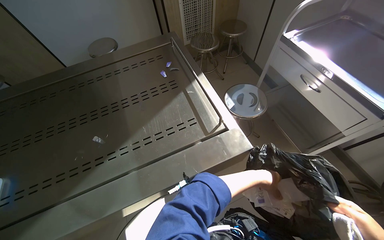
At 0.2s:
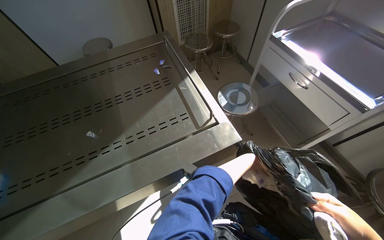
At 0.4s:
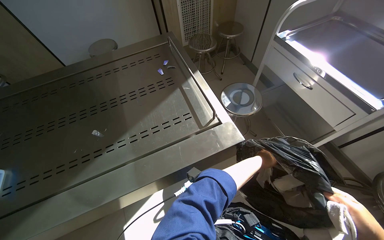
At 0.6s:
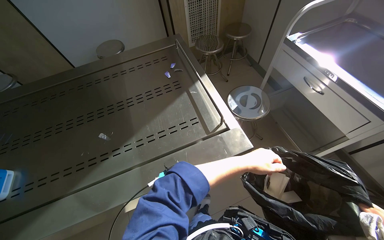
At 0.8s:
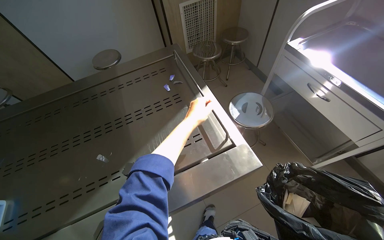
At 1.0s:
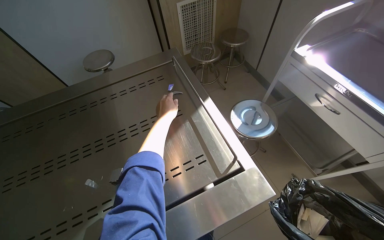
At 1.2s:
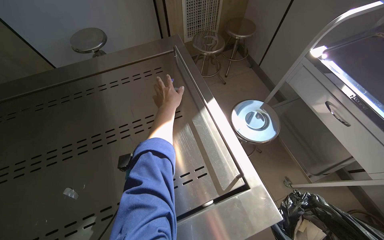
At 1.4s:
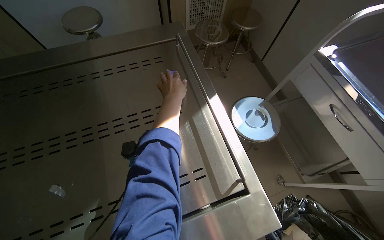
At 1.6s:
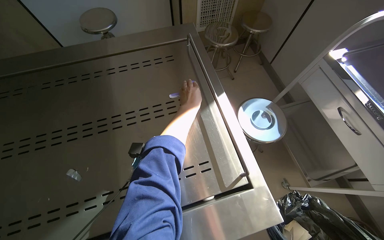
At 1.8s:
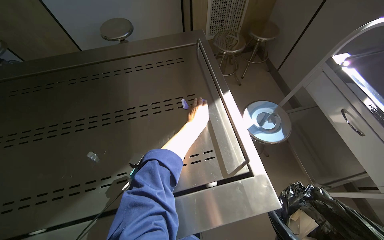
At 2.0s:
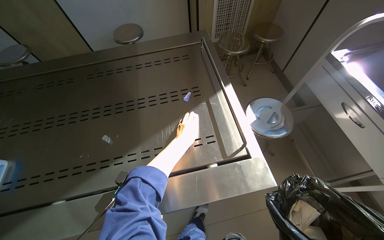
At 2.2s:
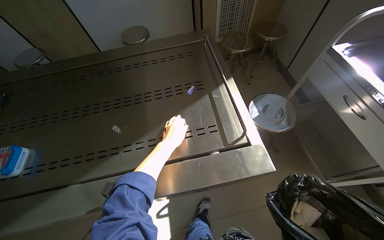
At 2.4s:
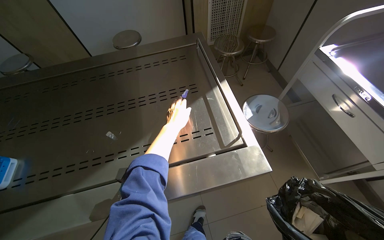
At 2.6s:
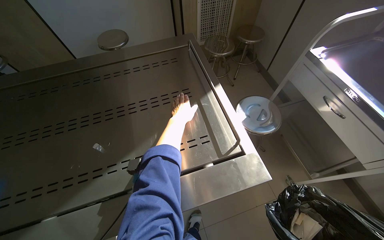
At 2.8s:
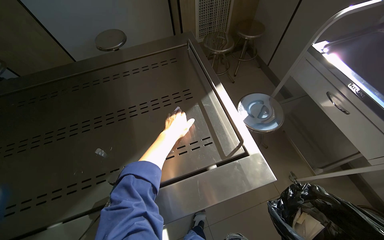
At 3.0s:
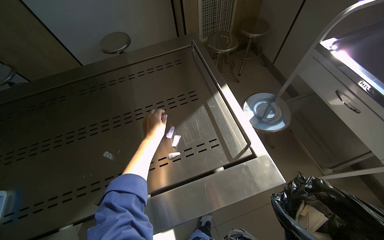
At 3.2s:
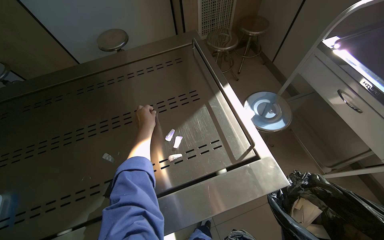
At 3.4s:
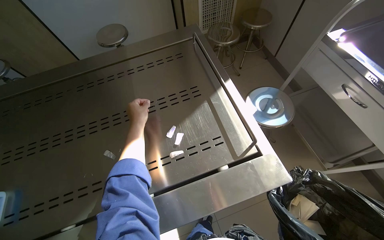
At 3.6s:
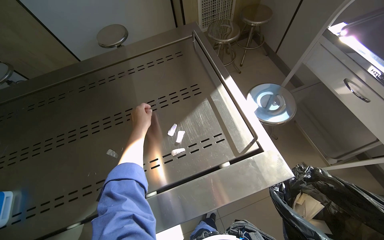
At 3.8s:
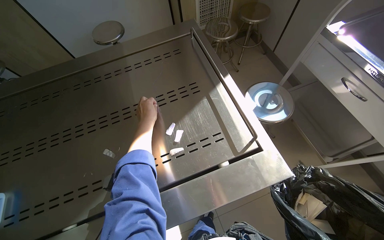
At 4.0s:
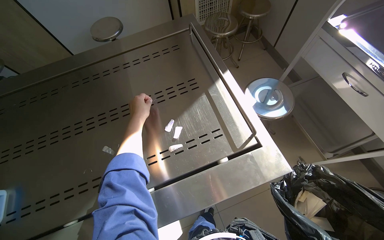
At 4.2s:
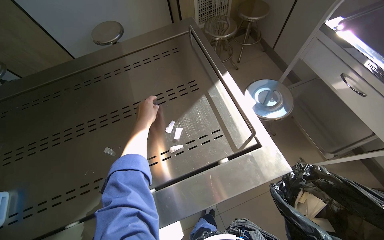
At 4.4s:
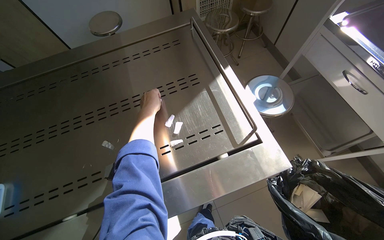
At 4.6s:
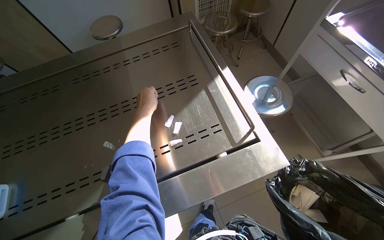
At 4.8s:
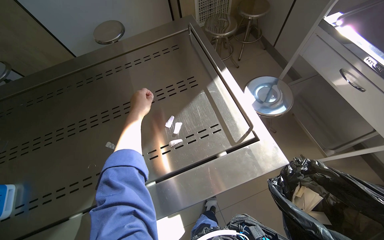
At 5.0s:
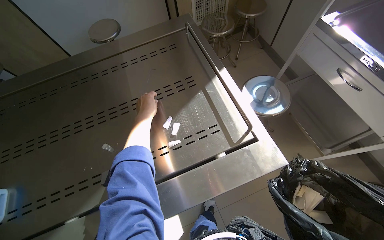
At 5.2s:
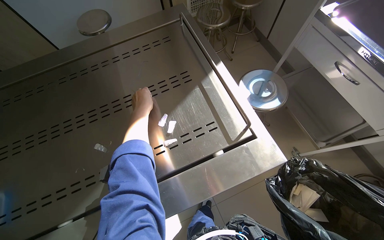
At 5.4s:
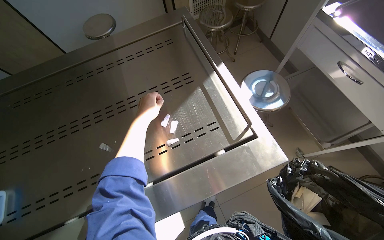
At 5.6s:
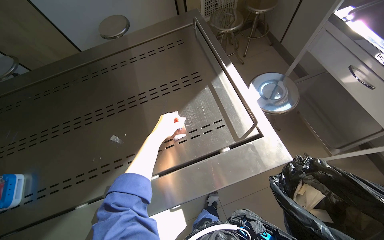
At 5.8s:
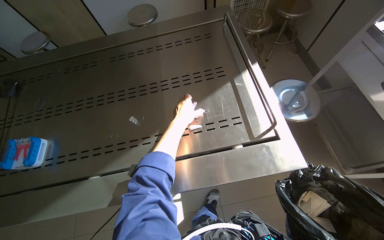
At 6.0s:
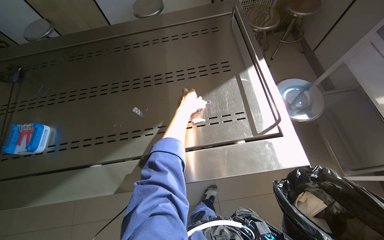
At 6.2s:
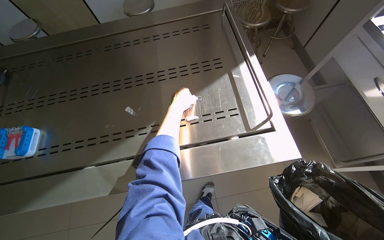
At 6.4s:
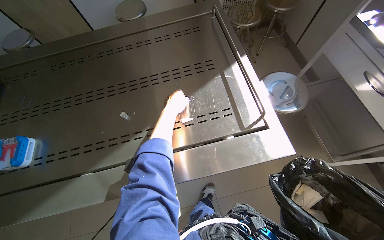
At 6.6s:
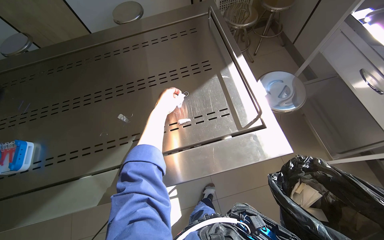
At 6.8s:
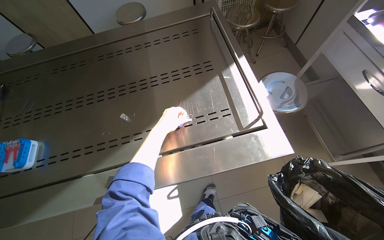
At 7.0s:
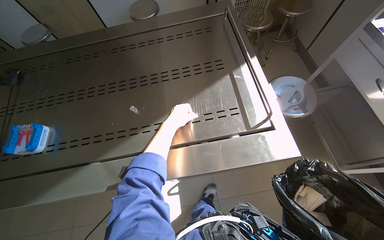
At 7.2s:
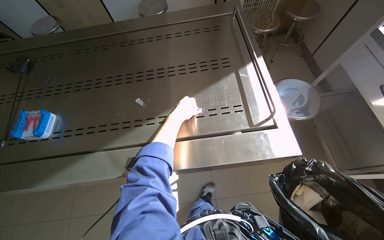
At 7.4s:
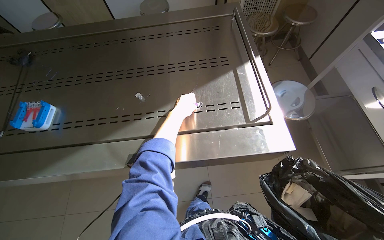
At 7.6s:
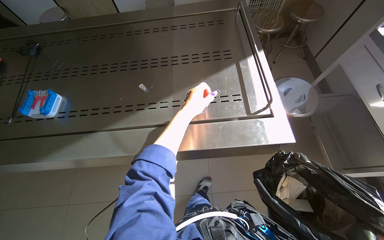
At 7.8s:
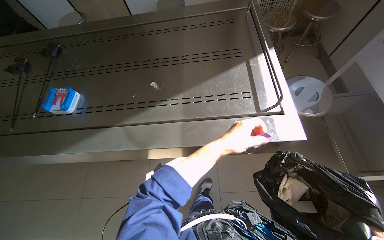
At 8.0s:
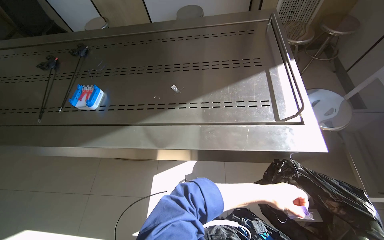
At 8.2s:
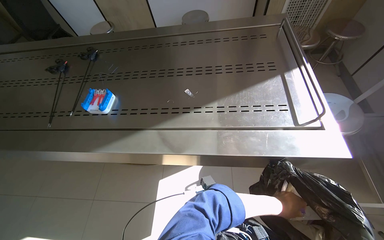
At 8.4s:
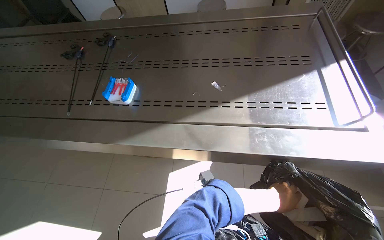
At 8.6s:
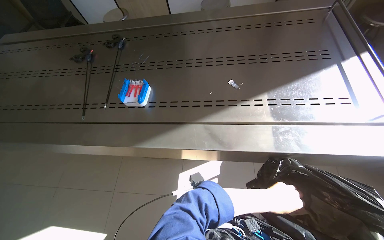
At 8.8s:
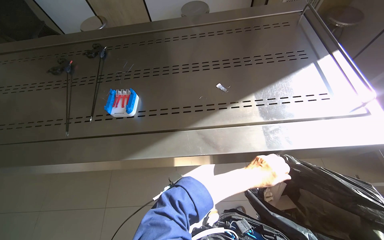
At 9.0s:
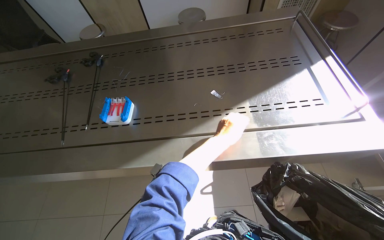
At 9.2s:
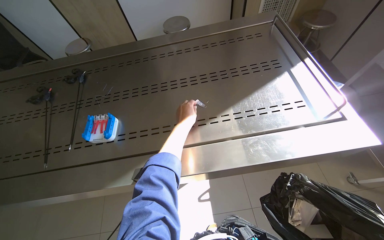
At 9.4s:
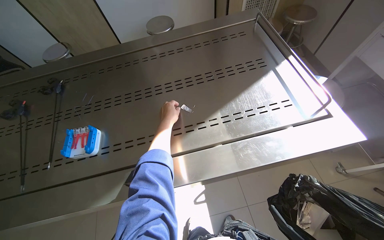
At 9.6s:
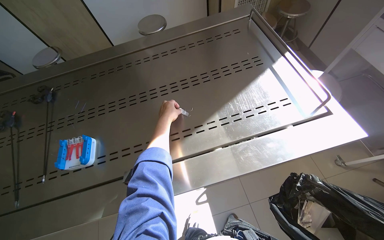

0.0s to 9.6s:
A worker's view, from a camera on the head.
Job: managing trash.
The whole recording: Collecting trash from stainless steel table. The worker picks up various small items from the stainless steel table and places them into a black trash bag.
1.6s to 3.2s: The left hand goes approximately 20 cm to the left and down the picture.
6.4s to 8.0s: The left hand heads down the picture and to the right, covering approximately 40 cm.
8.0s to 9.6s: The left hand goes about 50 cm to the left and up the picture.

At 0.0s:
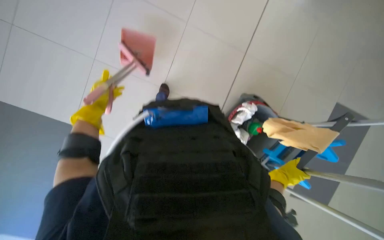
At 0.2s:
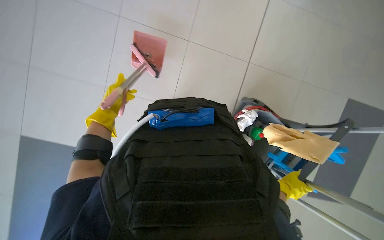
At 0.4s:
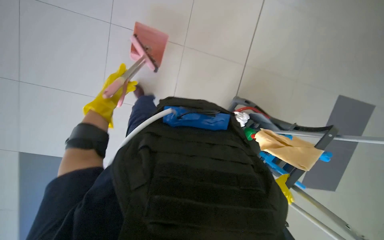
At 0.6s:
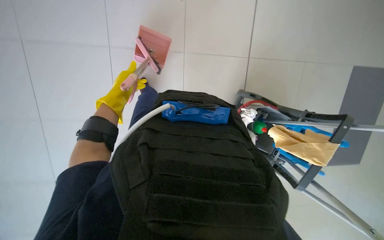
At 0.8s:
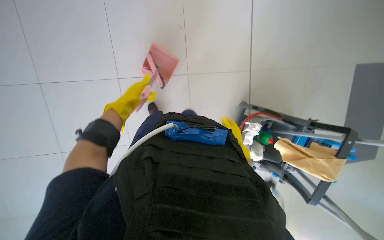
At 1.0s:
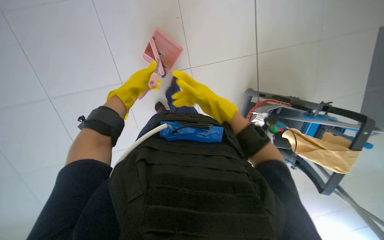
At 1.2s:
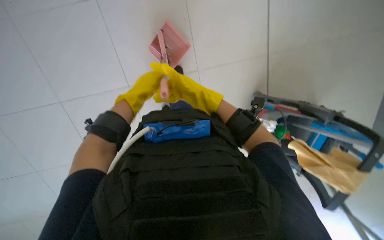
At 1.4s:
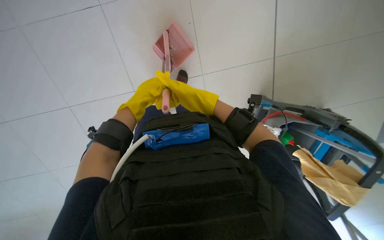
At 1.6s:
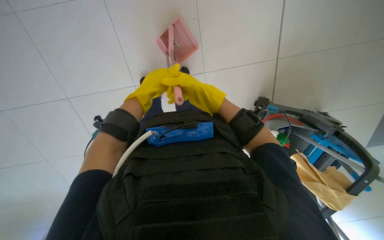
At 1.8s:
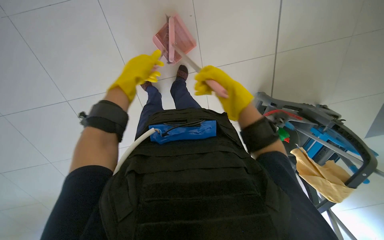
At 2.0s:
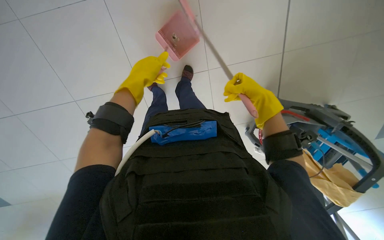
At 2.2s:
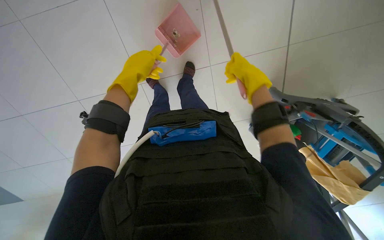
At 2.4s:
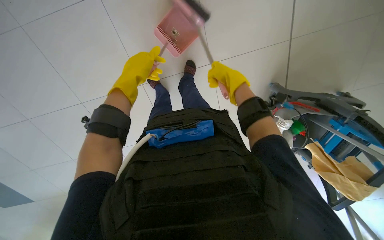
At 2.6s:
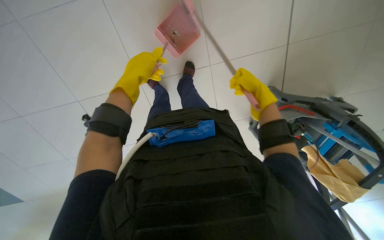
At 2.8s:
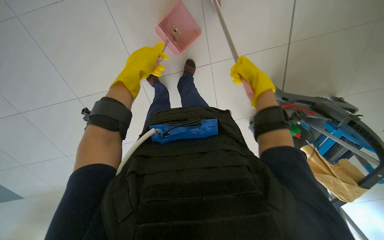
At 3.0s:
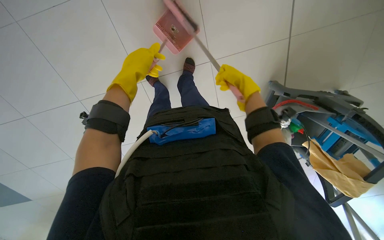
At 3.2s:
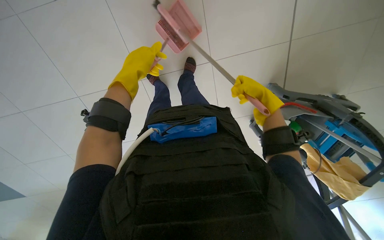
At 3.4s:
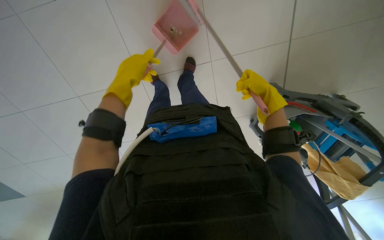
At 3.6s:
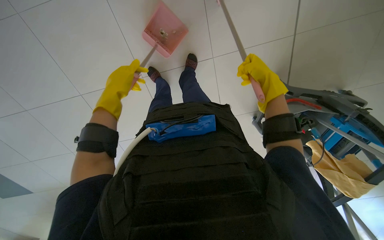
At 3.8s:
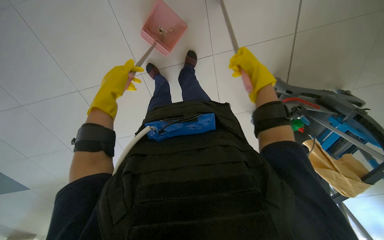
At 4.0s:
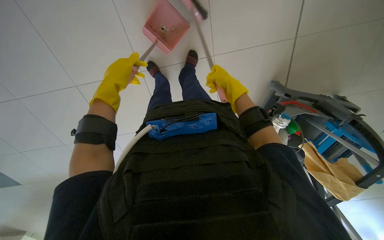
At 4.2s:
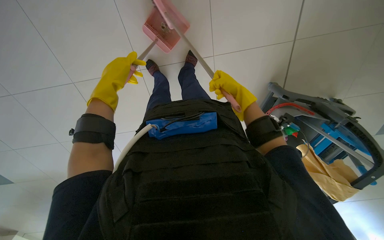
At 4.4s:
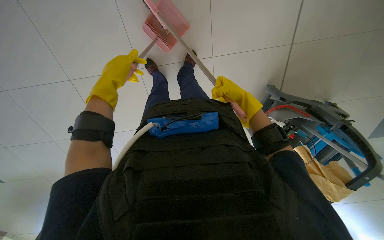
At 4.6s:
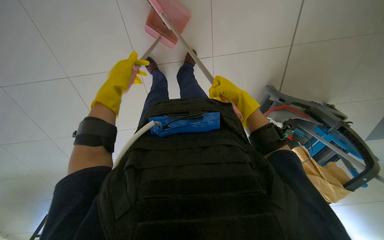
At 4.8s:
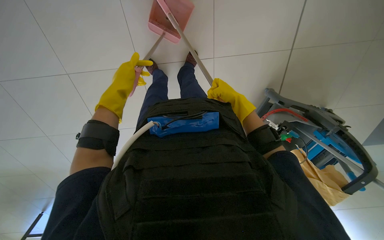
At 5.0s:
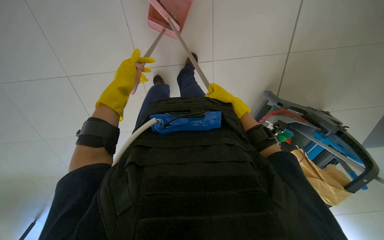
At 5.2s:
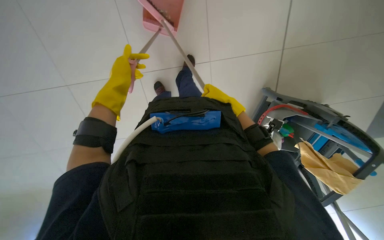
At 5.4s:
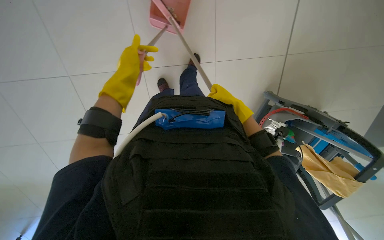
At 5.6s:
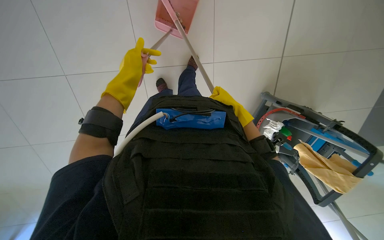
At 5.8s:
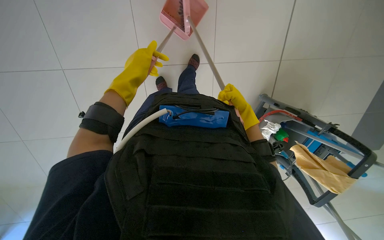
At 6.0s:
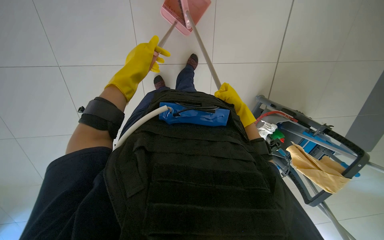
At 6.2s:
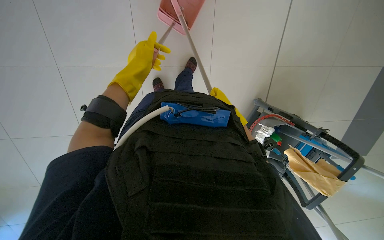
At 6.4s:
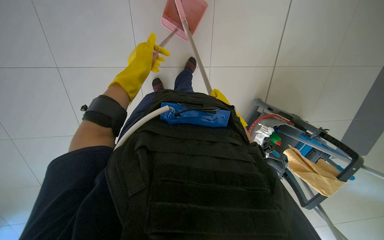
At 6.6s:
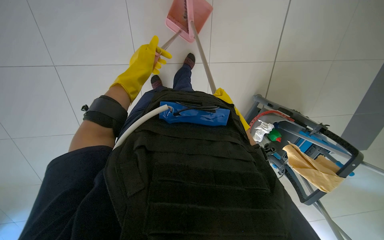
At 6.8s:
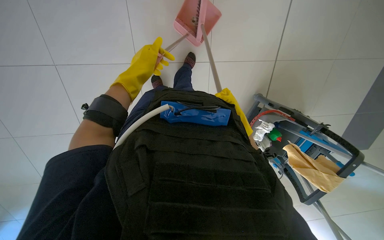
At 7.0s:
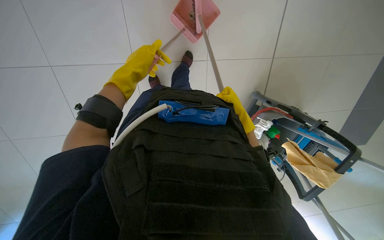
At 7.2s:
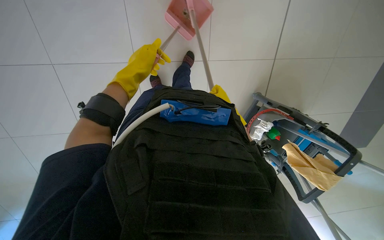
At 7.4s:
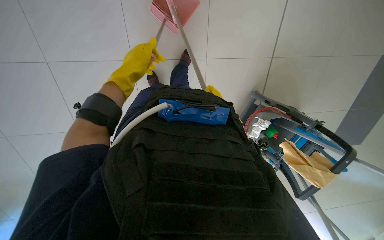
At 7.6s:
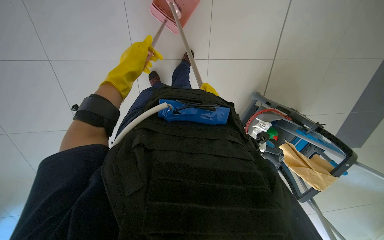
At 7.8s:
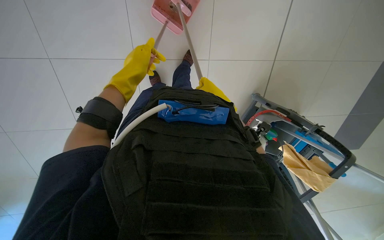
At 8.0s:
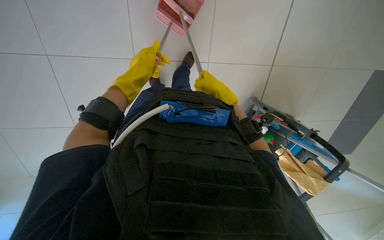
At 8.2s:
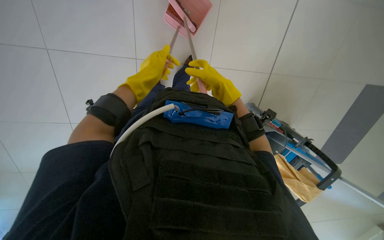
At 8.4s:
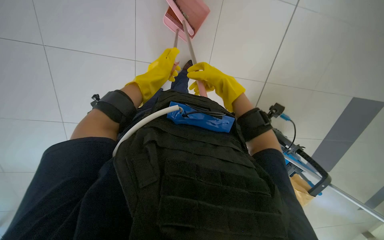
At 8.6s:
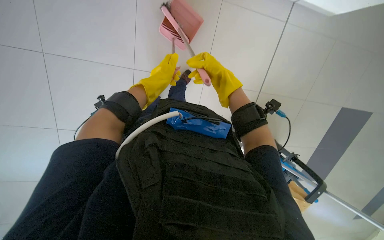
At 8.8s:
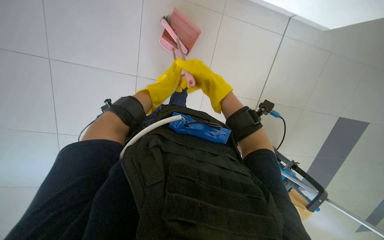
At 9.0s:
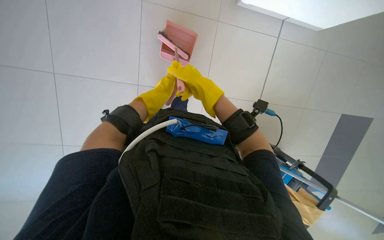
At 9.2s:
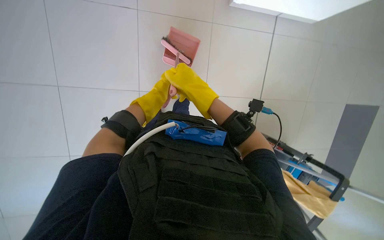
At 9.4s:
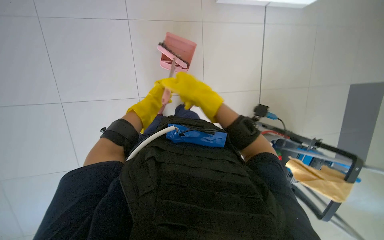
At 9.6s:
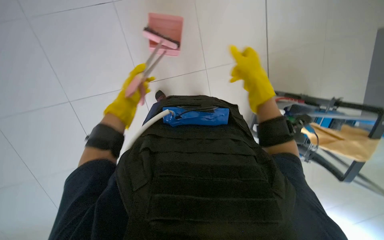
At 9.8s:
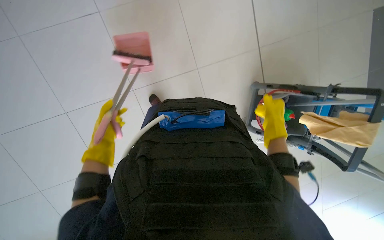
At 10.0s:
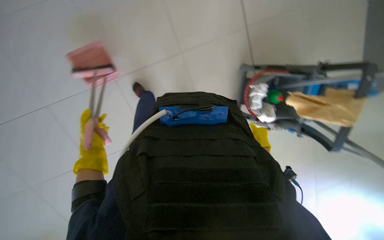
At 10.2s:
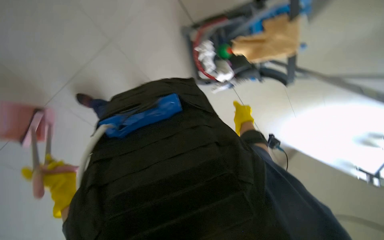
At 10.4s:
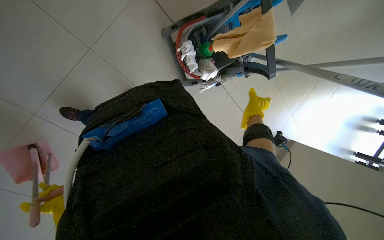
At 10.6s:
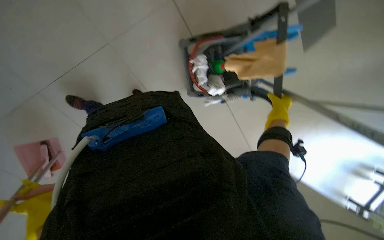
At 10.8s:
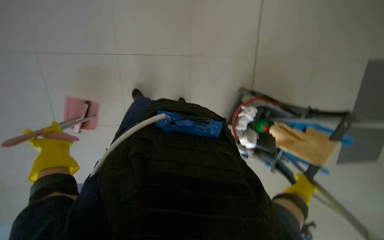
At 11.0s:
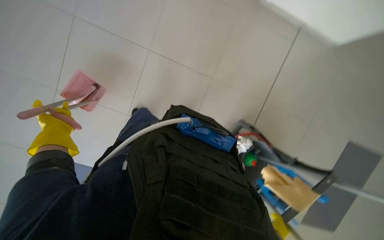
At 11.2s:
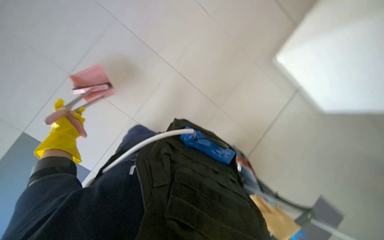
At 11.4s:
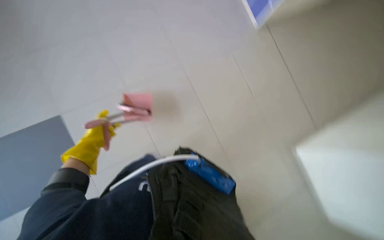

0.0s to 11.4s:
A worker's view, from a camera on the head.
Job: sweeping floor.
The whole recording: Sweeping the floor. The worker sweeps the floor using a broom and dustpan.
0.0s to 1.4s: The left hand travels to the right and nearer to the camera by roughly 20 cm.
1.4s to 2.8s: The right hand swings left and right, some 20 cm each way, with 2 reversals; the left hand moves nearer to the camera, roughly 15 cm.
2.8s to 4.2s: The left hand is displaced farther from the camera and to the left by about 15 cm.
4.2s to 5.6s: The right hand is displaced farther from the camera by some 10 cm.
5.6s to 7.2s: The right hand goes nearer and farther, roughly 25 cm each way, reversing 3 times.
7.2s to 8.6s: The right hand shifts roughly 30 cm nearer to the camera.
8.6s to 10.0s: The right hand shifts about 35 cm down the picture and to the right. The left hand heads to the left and down the picture, covering some 30 cm.
